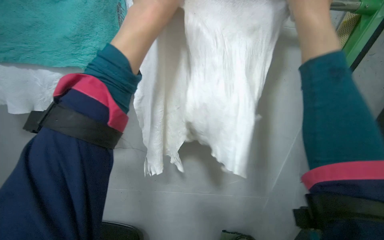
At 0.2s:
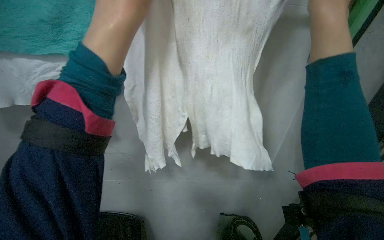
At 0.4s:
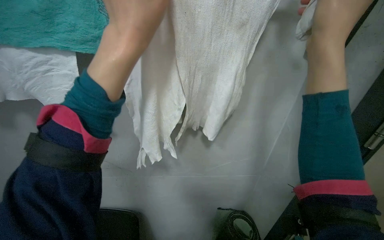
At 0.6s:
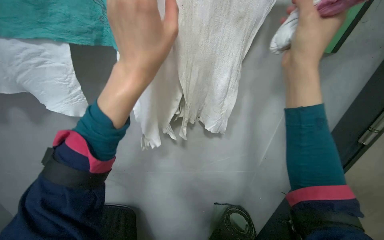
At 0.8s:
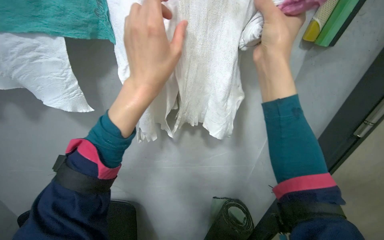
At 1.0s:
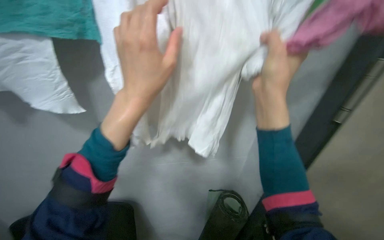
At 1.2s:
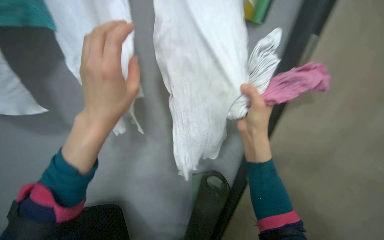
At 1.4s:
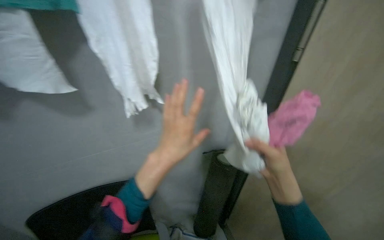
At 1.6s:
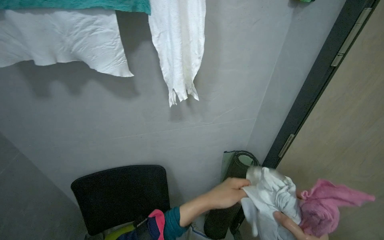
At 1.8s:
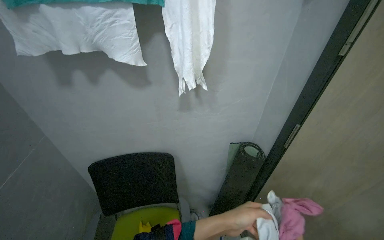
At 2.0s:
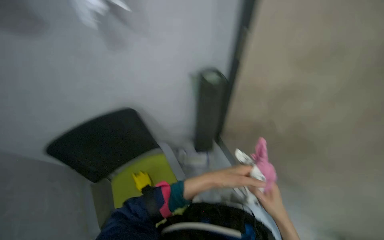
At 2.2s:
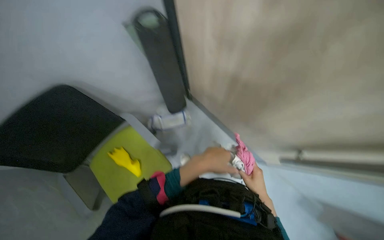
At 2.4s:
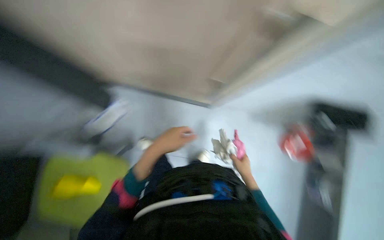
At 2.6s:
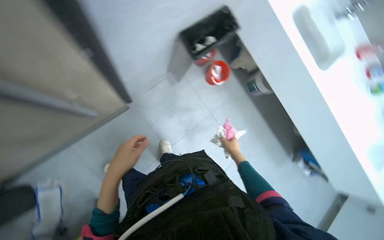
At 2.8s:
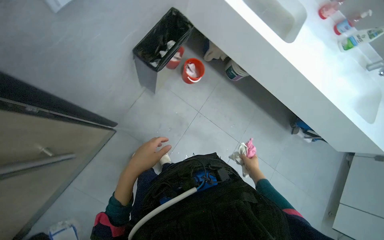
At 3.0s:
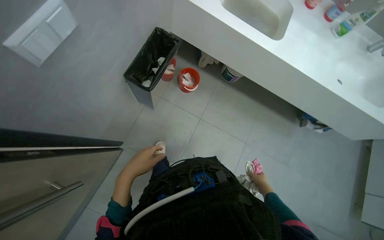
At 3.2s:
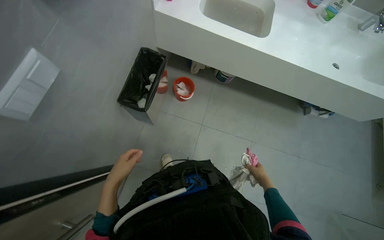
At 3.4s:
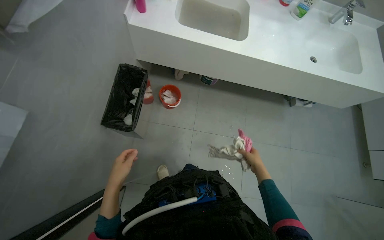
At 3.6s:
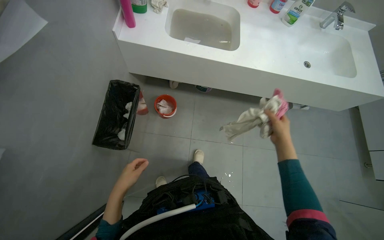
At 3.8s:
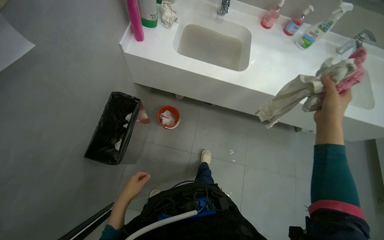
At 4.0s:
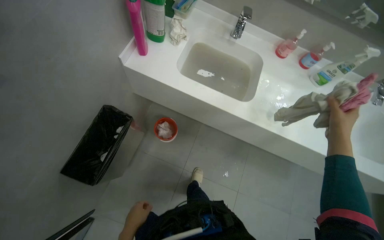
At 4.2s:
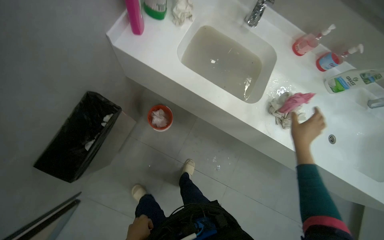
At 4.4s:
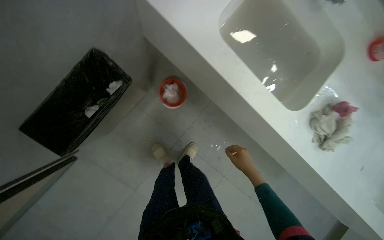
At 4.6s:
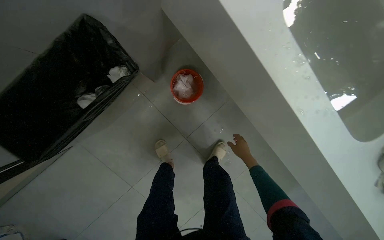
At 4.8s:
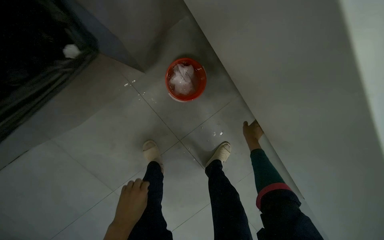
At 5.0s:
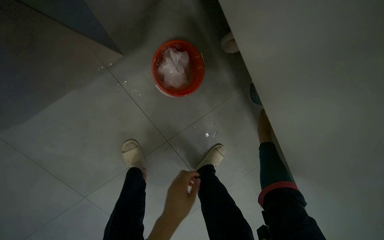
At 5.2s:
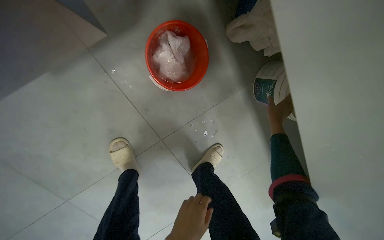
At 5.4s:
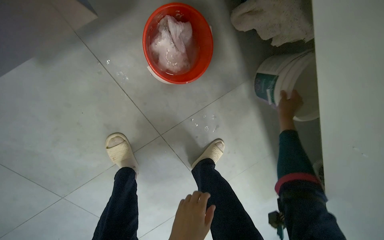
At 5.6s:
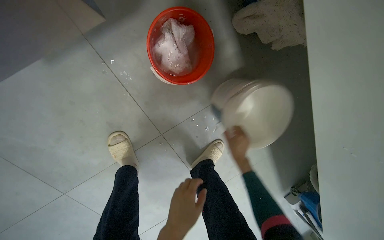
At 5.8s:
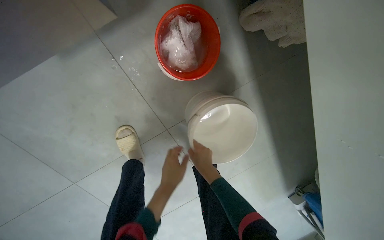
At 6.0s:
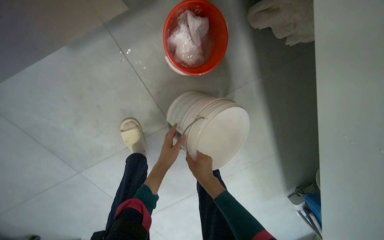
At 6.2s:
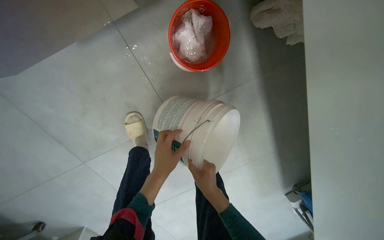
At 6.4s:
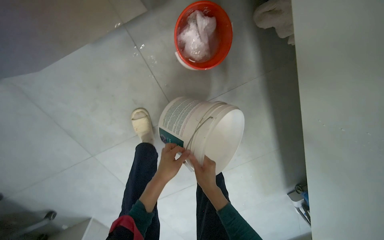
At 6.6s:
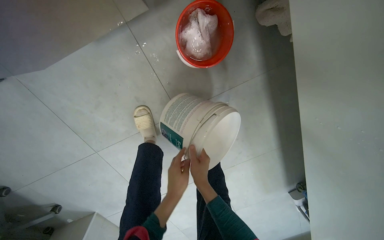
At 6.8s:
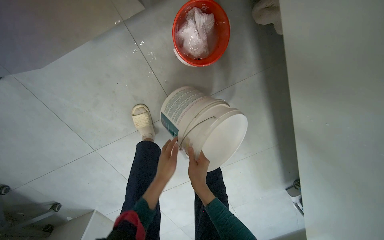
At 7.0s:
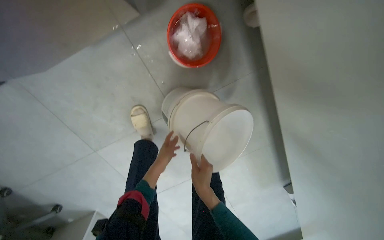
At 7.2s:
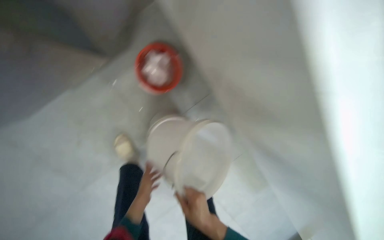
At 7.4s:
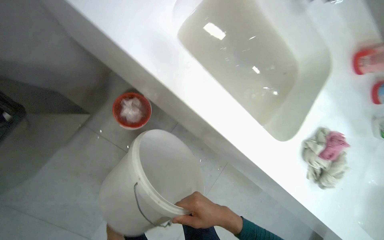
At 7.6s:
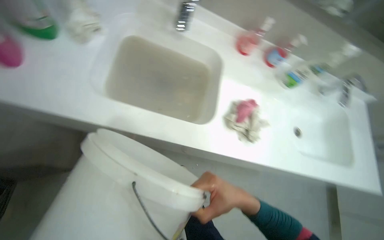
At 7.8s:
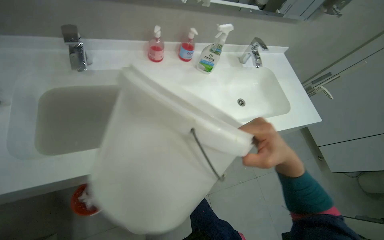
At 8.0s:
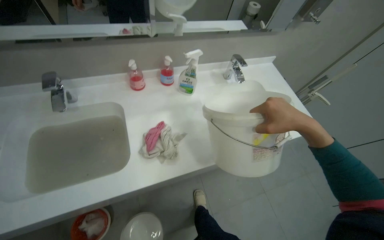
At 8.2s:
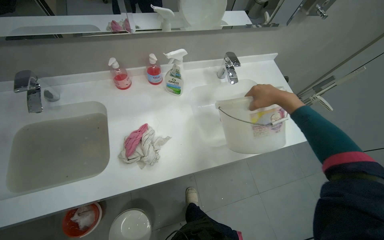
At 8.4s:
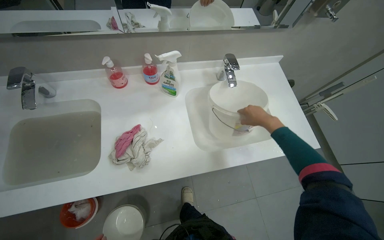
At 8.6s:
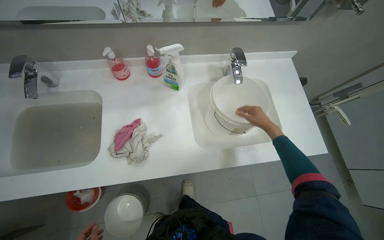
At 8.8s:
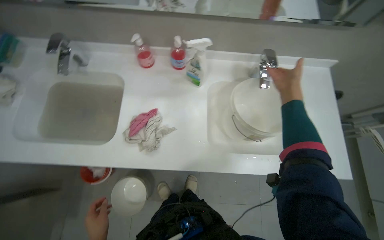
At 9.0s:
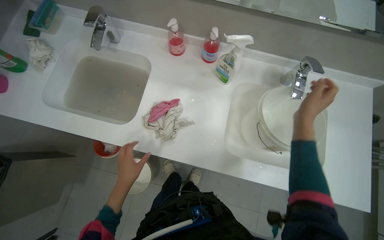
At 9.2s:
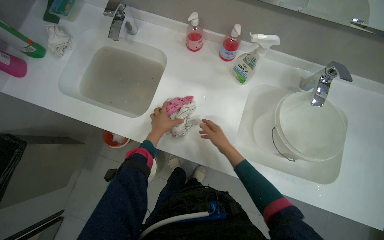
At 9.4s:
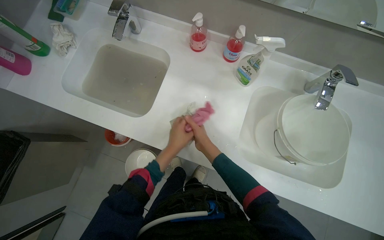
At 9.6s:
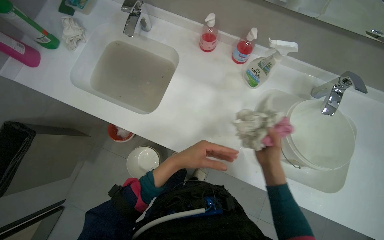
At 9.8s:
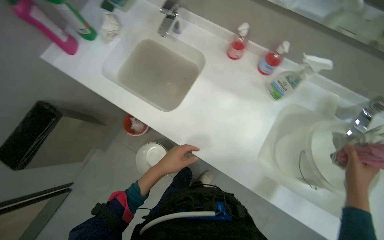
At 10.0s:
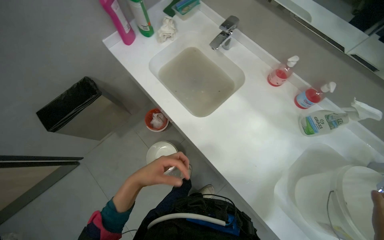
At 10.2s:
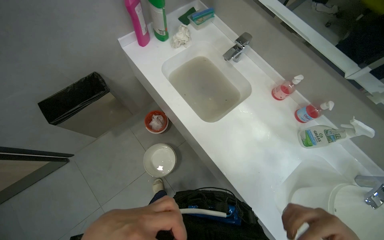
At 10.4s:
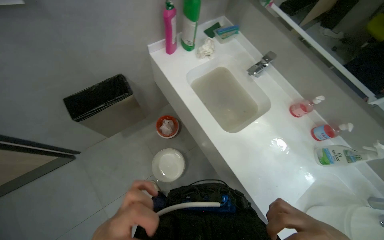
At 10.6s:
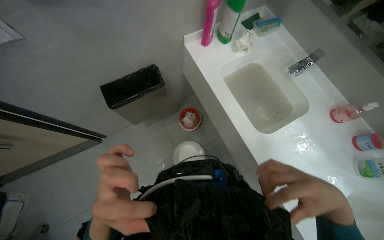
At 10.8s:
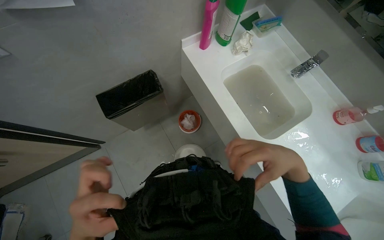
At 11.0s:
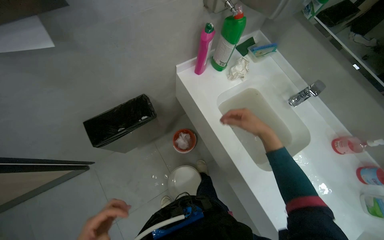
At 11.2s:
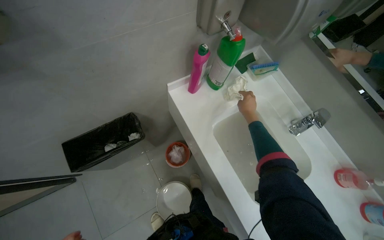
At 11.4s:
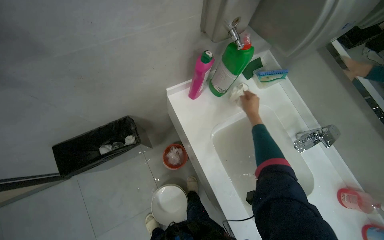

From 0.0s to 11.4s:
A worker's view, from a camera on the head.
Job: preparing cleaning supplies.
The whole recording: Washing cloths in sink. The worker washes cloths in the sink under running water.
From 0.0s to 1.4s: The head rotates roughly 15 degrees to the right. The left hand is displaced down the picture by approximately 25 cm; the right hand travels down the picture by roughly 40 cm.
From 1.4s to 2.8s: The wearer looks roughly 45 degrees further downward. The scene rotates counterclockwise by approximately 60 degrees.
From 2.8s to 4.2s: The camera travels some 70 cm.
From 4.2s to 5.6s: The wearer moves roughly 80 cm. The camera pitches downward, by approximately 25 degrees. The scene turns roughly 30 degrees clockwise in the picture.
From 5.6s to 7.2s: The right hand is displaced down the picture and nearer to the camera by roughly 35 cm.
From 7.2s to 8.6s: The camera is carried some 90 cm. The scene rotates counterclockwise by about 65 degrees.
From 8.6s to 10.0s: The head rotates some 60 degrees to the left.
From 10.0s to 11.4s: The camera travels roughly 60 cm.

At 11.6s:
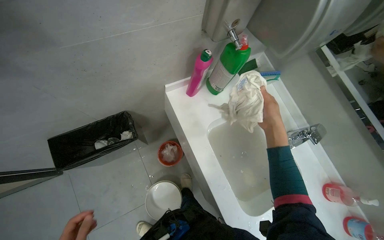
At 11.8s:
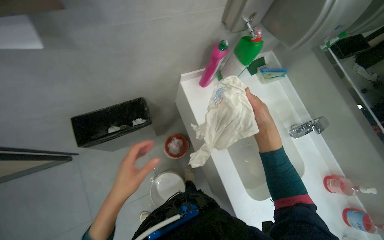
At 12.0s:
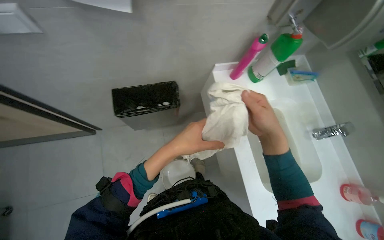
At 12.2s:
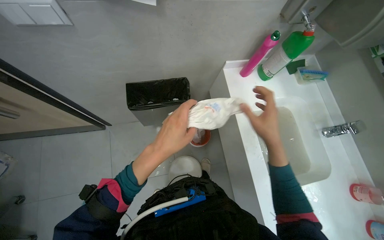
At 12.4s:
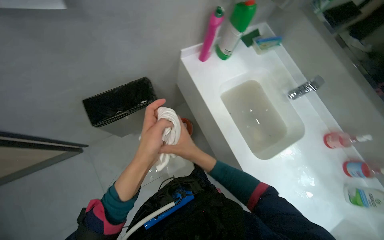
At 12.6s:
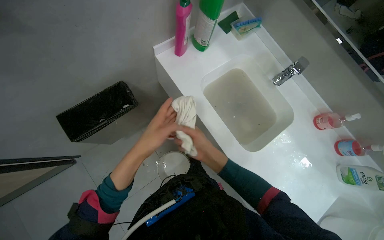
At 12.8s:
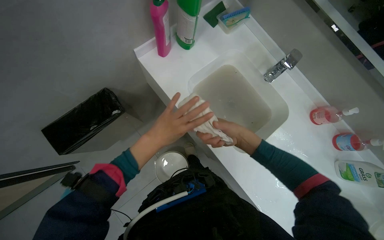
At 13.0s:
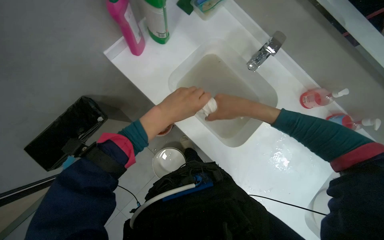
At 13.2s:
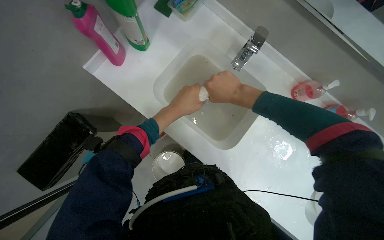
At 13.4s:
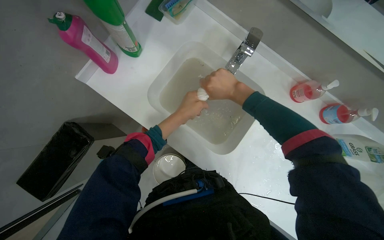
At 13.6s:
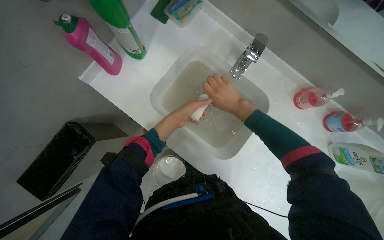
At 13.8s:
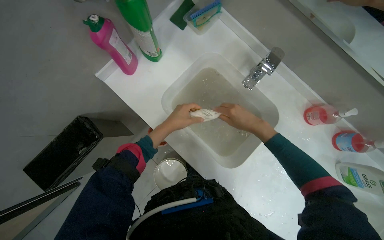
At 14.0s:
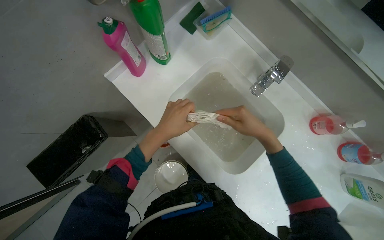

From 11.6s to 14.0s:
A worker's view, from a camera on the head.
Job: preparing cleaning supplies.
The whole recording: Washing cloths in sink. The worker washes cloths in the sink under running water.
From 12.8s to 14.0s: The left hand travels farther from the camera by some 10 cm. The right hand goes about 15 cm to the right.

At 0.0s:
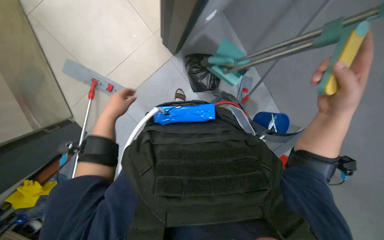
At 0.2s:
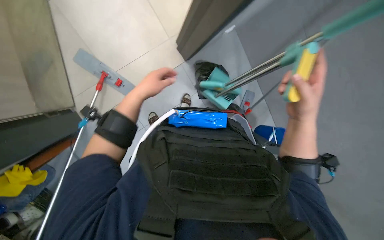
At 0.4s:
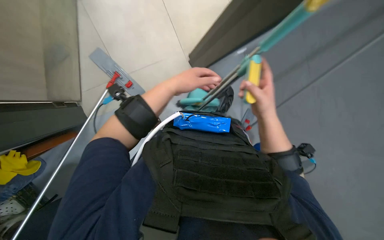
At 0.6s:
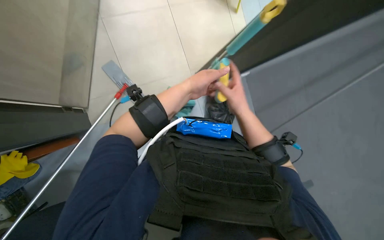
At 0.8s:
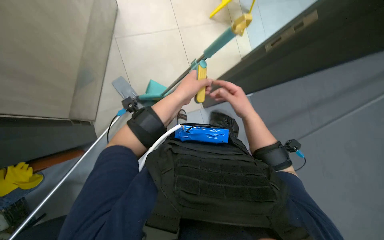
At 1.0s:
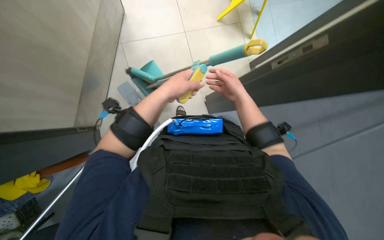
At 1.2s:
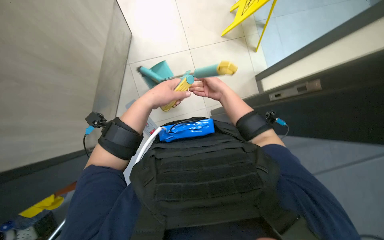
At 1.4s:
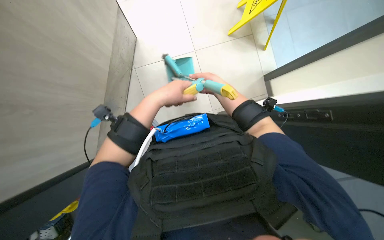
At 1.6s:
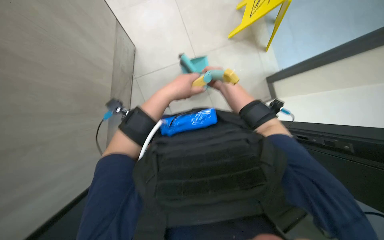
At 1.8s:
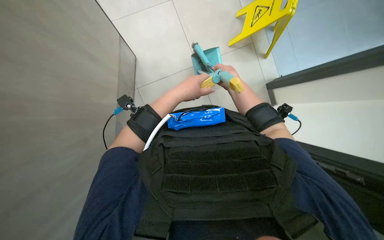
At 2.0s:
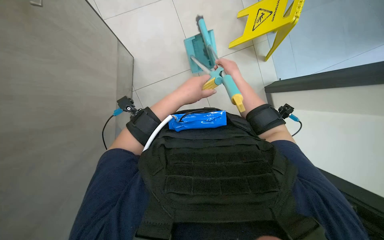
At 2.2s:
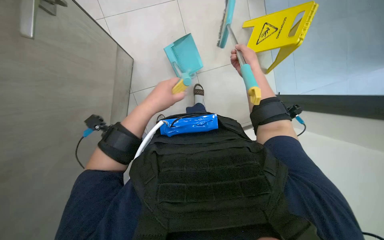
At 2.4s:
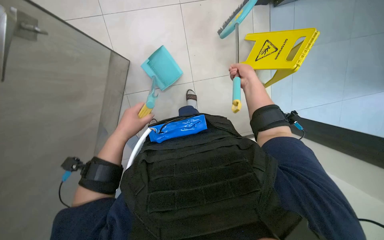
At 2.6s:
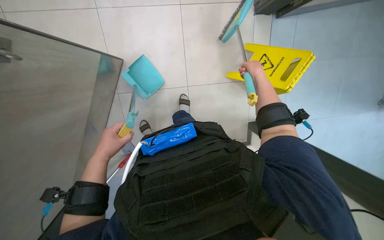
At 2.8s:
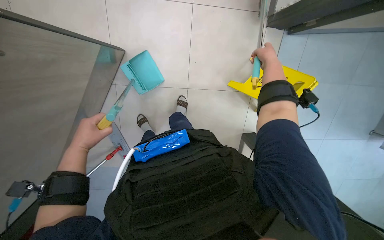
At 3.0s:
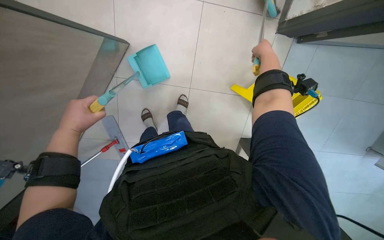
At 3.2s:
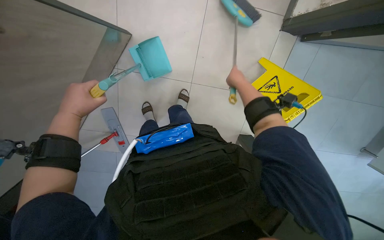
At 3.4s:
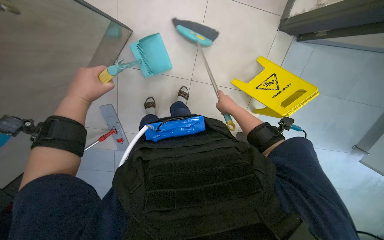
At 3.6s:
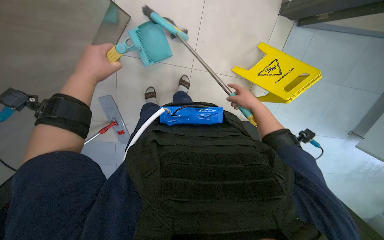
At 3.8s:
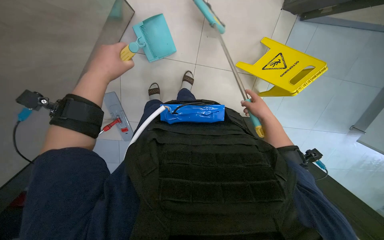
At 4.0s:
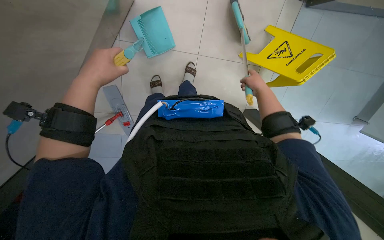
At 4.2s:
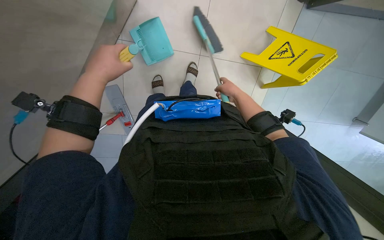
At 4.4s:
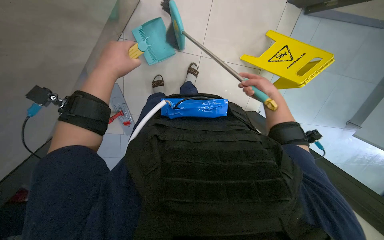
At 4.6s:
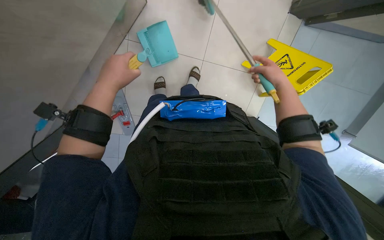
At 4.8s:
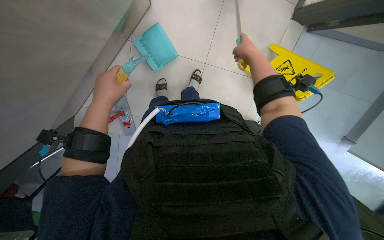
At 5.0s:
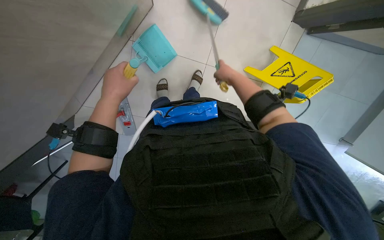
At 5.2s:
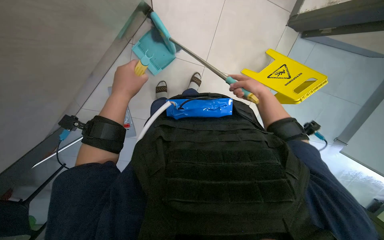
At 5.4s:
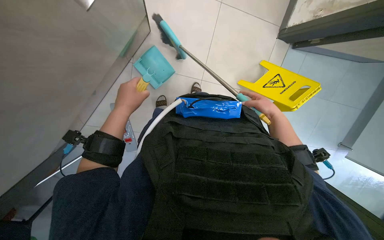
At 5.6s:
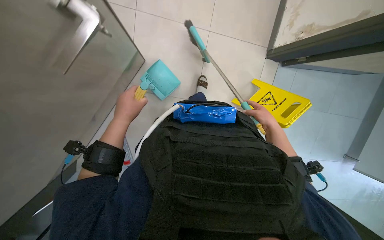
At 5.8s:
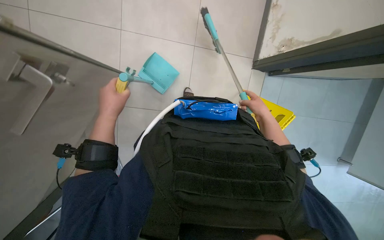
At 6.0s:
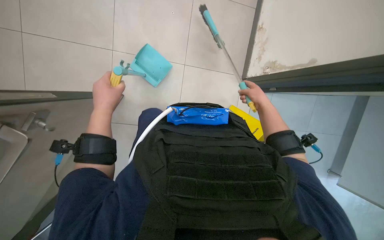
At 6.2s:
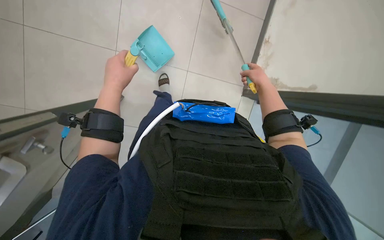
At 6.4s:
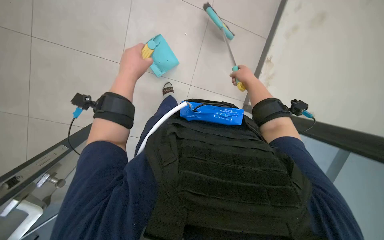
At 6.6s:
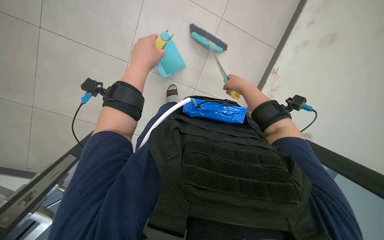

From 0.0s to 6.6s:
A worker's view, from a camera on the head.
Job: sweeping floor.
The whole recording: Sweeping floor with broom and dustpan. The worker sweeps the tiled floor using a broom and dustpan.
From 0.0s to 1.6s: The right hand shifts approximately 25 cm to the left, farther from the camera and up the picture. Meanwhile the left hand goes about 30 cm to the right and nearer to the camera.
From 1.6s to 3.2s: The right hand is displaced up the picture and farther from the camera by roughly 15 cm, and goes to the right and returns, roughly 20 cm each way. The left hand goes some 20 cm to the left.
From 3.2s to 5.0s: The right hand reaches roughly 10 cm down the picture, then returns.
From 5.0s to 6.6s: The wearer looks roughly 15 degrees further upward. The left hand travels up the picture by about 15 cm; the right hand goes about 10 cm to the right, and moves roughly 10 cm down the picture and comes back.
